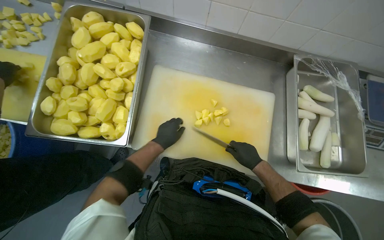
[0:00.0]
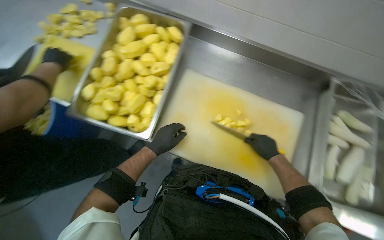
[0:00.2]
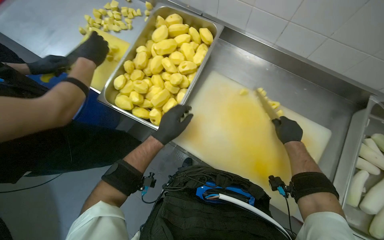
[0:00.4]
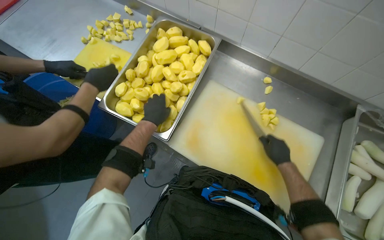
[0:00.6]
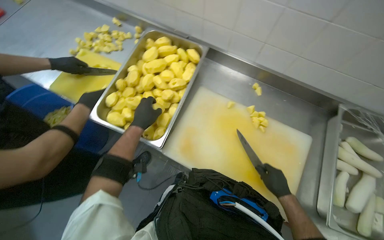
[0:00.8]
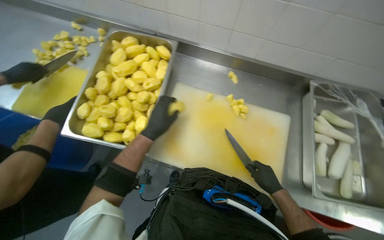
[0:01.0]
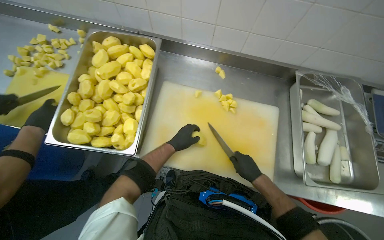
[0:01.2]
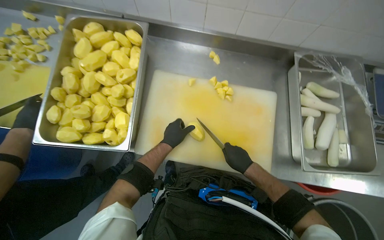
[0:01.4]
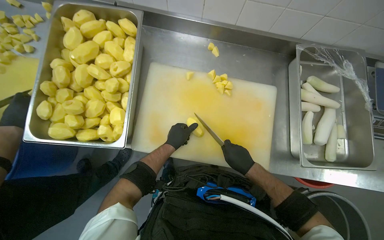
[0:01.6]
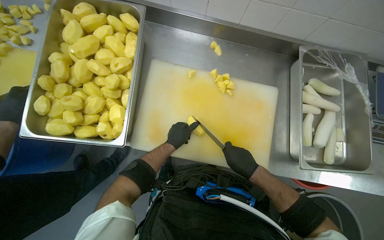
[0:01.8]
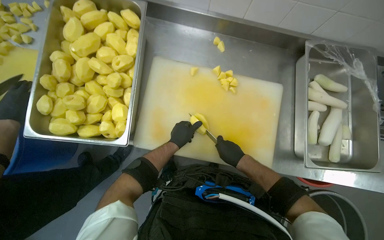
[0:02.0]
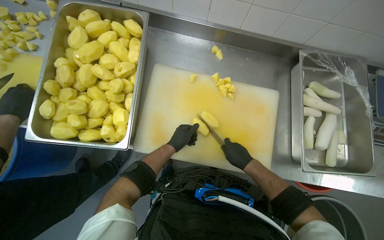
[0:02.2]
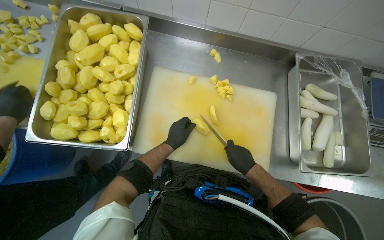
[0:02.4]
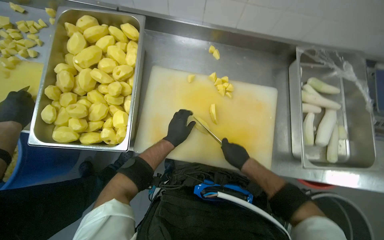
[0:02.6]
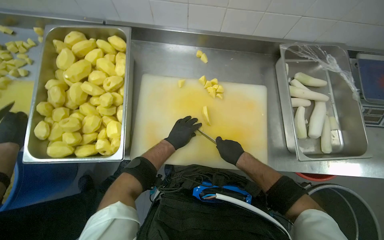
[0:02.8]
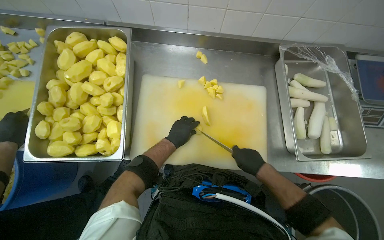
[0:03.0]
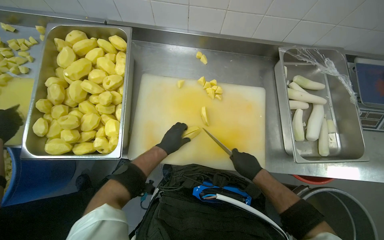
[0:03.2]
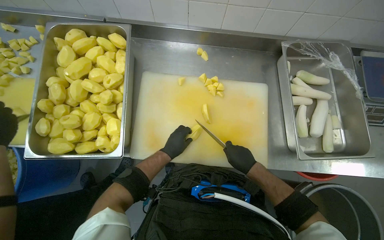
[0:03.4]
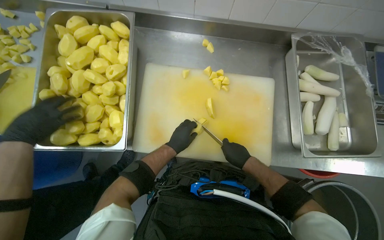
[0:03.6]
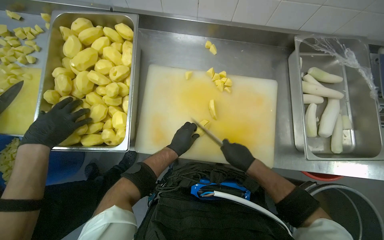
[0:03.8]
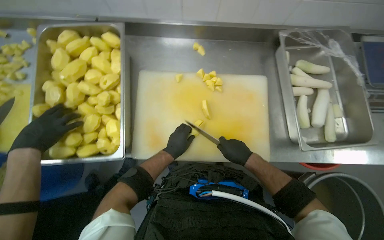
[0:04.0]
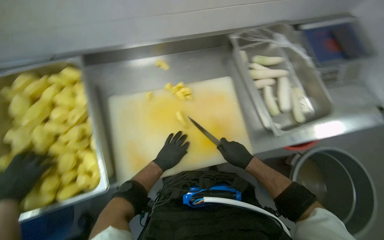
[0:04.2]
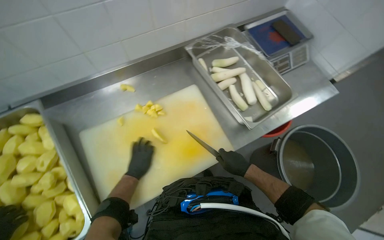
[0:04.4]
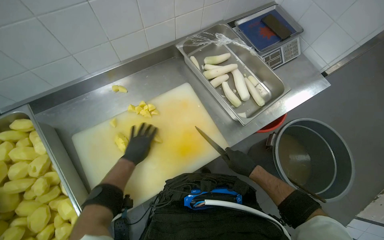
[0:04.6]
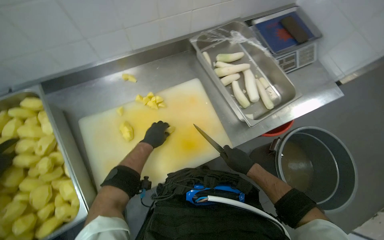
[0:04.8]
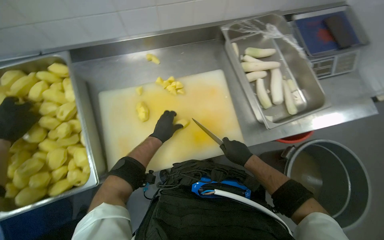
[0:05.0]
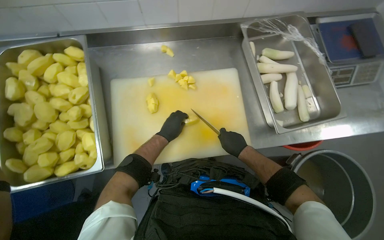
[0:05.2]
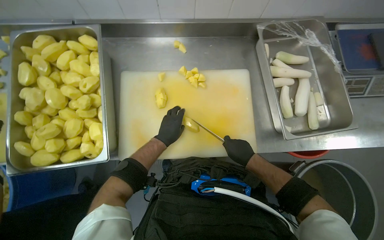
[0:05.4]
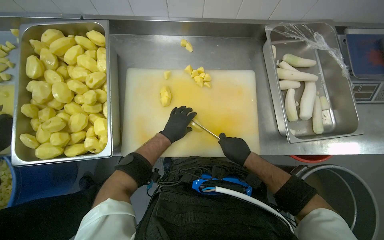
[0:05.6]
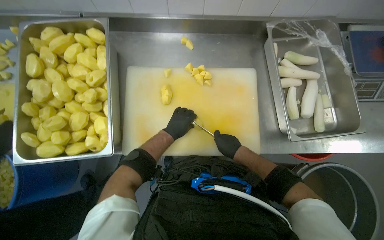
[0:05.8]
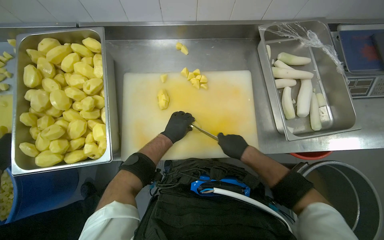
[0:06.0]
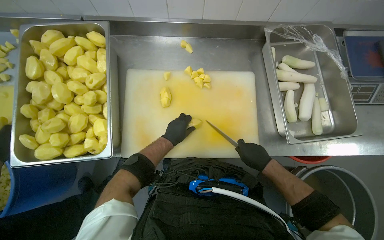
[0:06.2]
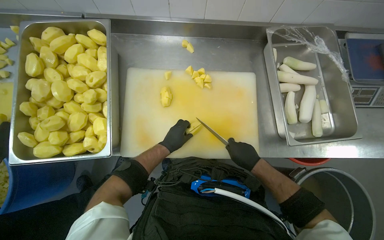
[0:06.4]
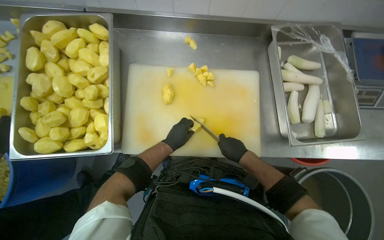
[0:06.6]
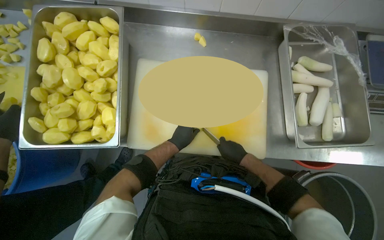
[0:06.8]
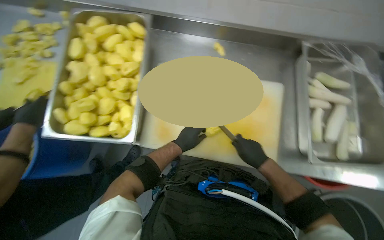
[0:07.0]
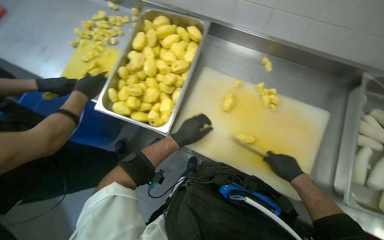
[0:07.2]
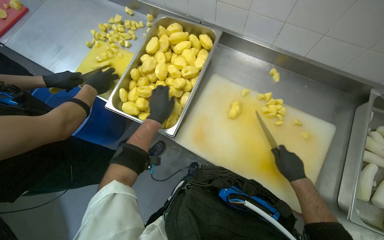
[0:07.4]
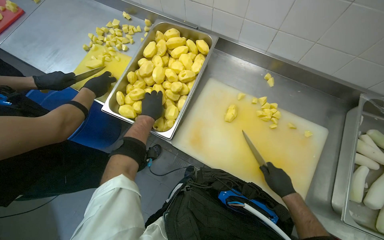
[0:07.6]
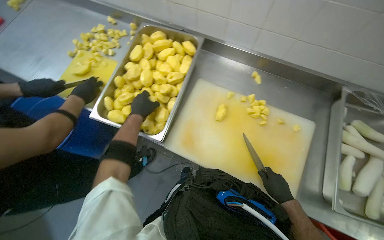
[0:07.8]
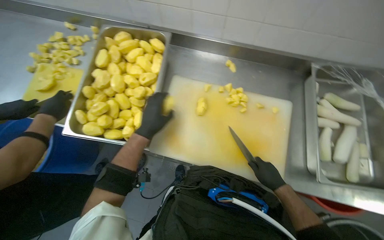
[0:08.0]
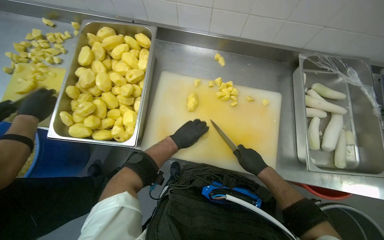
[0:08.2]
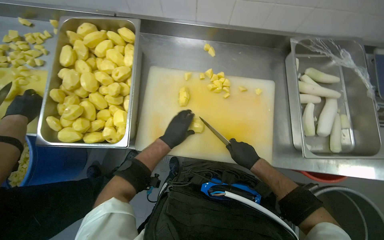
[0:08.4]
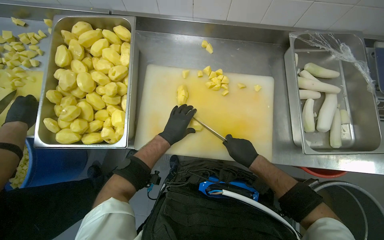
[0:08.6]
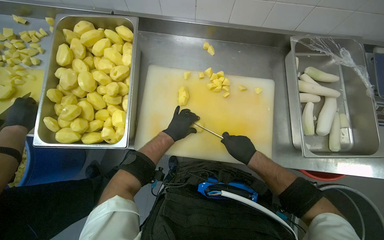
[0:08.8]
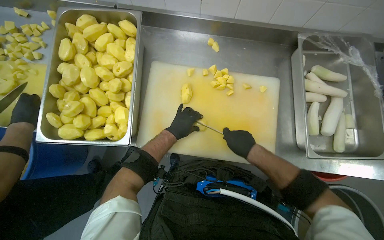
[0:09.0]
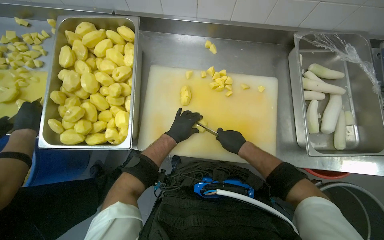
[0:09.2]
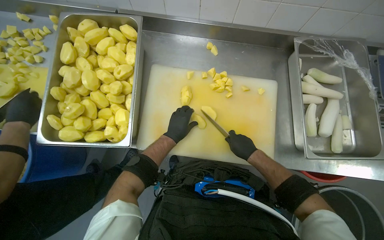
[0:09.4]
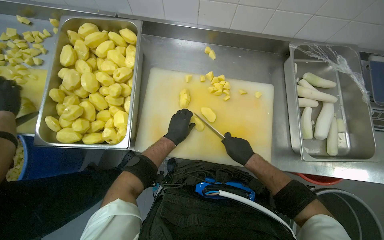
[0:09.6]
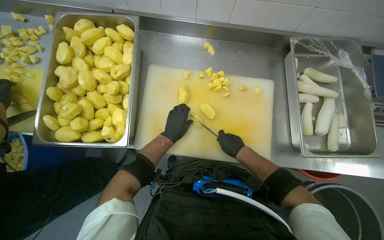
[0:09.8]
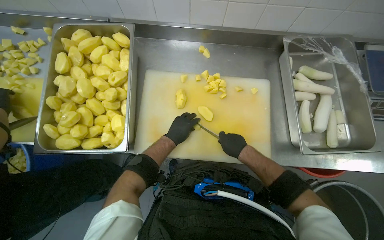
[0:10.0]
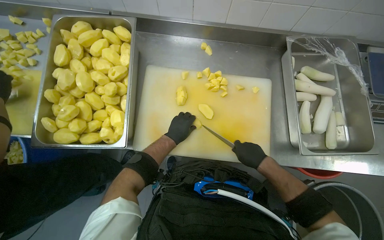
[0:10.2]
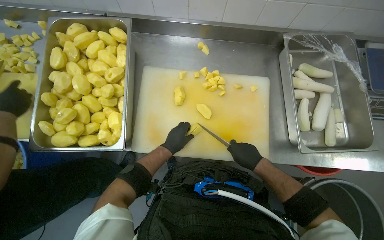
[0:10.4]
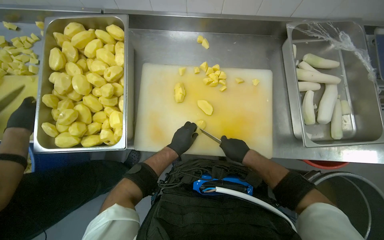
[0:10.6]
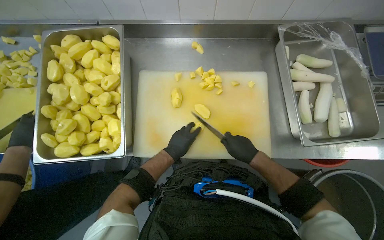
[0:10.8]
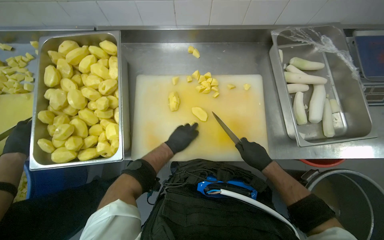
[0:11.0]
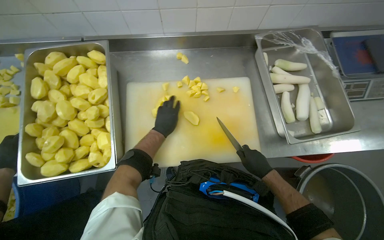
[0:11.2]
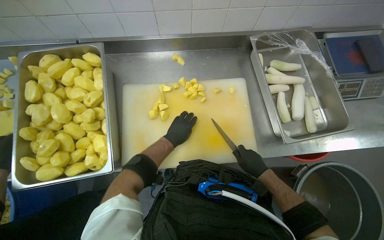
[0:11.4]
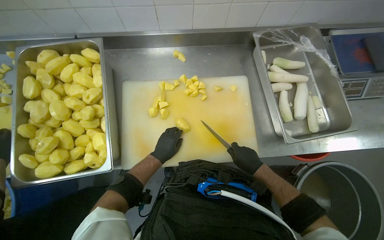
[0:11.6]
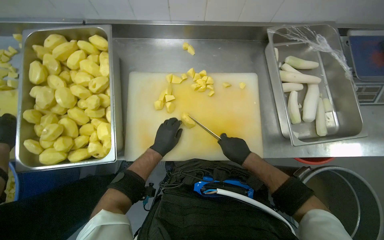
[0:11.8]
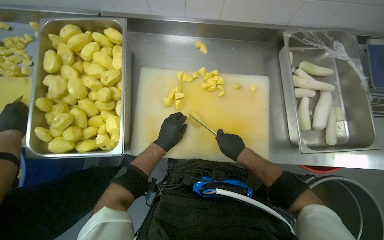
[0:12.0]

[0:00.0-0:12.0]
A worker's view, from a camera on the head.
Job: preparing food.
The whole recording: Cutting potatoes into pieces. The worker cuts peeled potatoes into smaller pieces on a cutting board.
0:00.0 to 0:01.6: The left hand travels nearer to the camera and back again, about 10 cm each way.
0:01.6 to 0:03.0: The hands stay close to where they were, moving slightly.
0:03.0 to 0:04.4: The scene turns about 30 degrees counterclockwise in the picture.
0:04.4 to 0:06.0: The left hand goes some 10 cm nearer to the camera, while the right hand moves up the picture, roughly 10 cm.
0:06.0 to 0:07.6: The head rotates roughly 30 degrees to the left.
0:07.6 to 0:09.0: The left hand goes roughly 25 cm to the right.
0:09.0 to 0:10.4: The hands stay close to where they were, moving slightly.

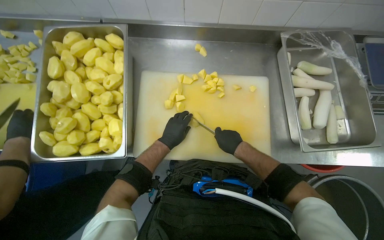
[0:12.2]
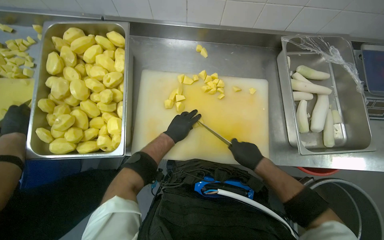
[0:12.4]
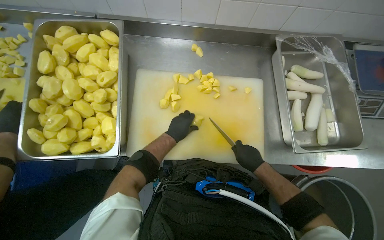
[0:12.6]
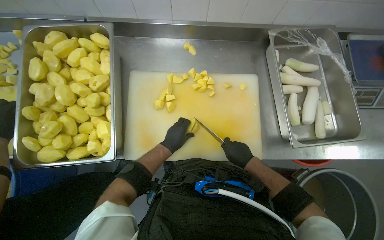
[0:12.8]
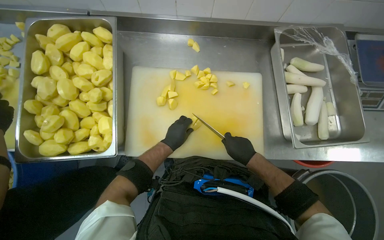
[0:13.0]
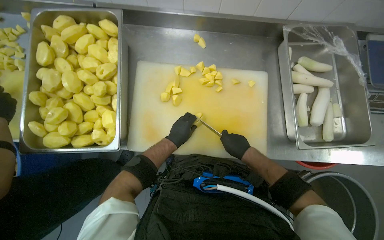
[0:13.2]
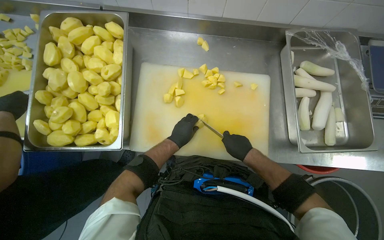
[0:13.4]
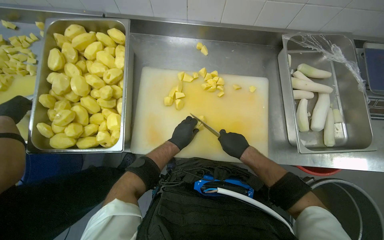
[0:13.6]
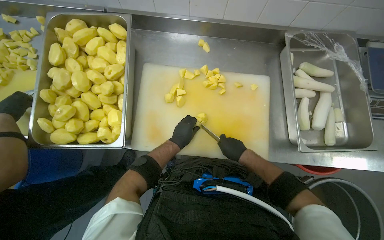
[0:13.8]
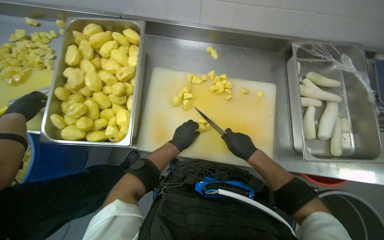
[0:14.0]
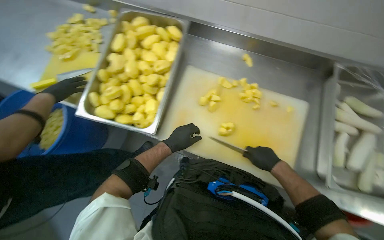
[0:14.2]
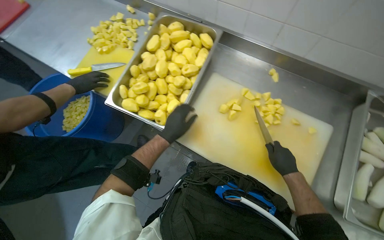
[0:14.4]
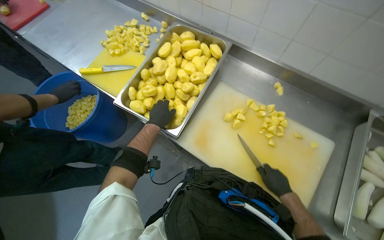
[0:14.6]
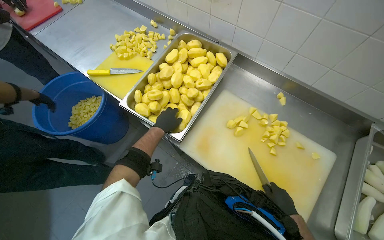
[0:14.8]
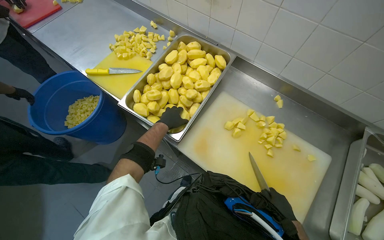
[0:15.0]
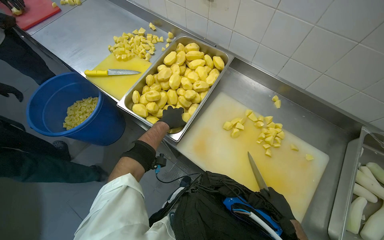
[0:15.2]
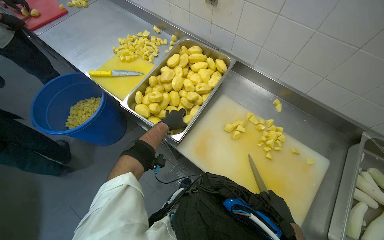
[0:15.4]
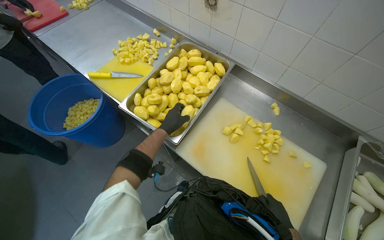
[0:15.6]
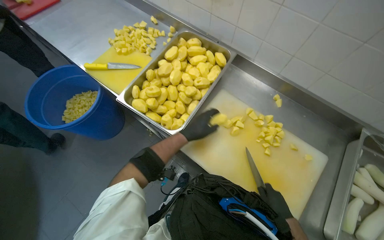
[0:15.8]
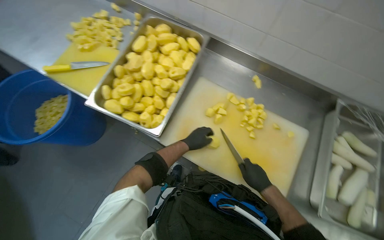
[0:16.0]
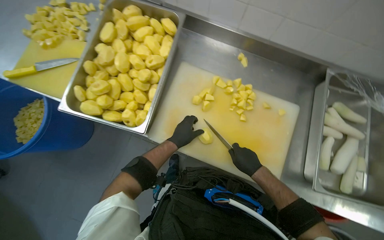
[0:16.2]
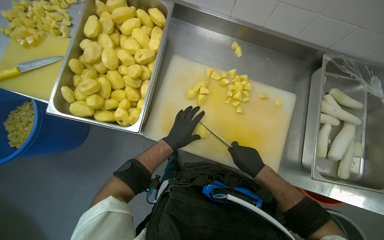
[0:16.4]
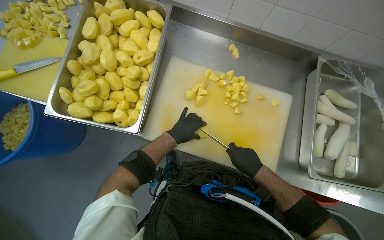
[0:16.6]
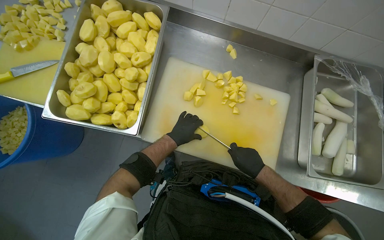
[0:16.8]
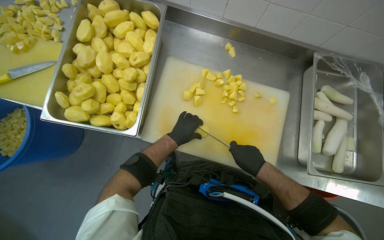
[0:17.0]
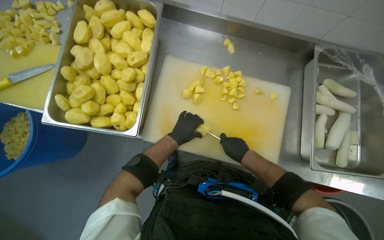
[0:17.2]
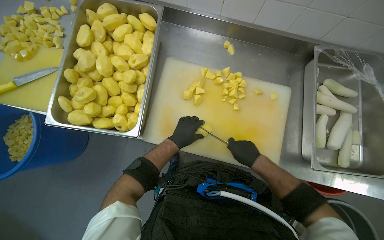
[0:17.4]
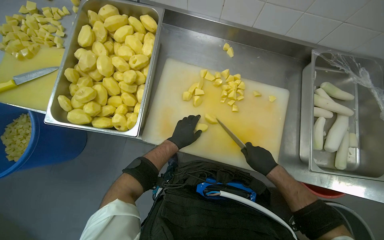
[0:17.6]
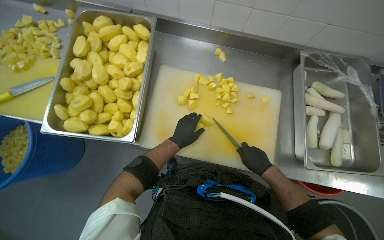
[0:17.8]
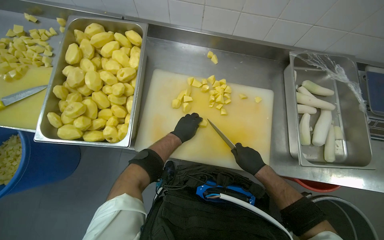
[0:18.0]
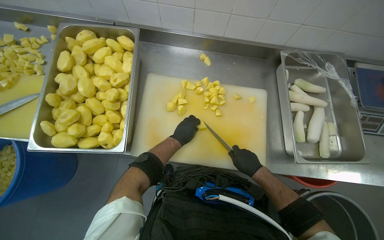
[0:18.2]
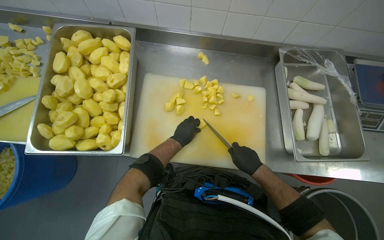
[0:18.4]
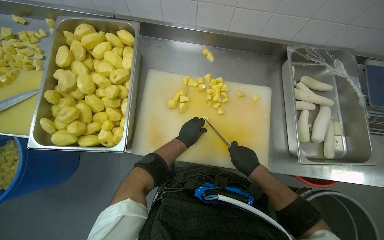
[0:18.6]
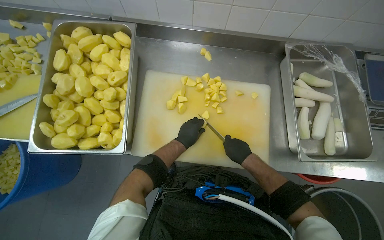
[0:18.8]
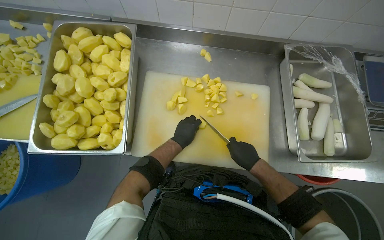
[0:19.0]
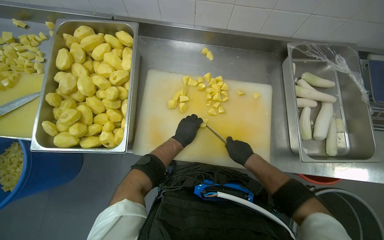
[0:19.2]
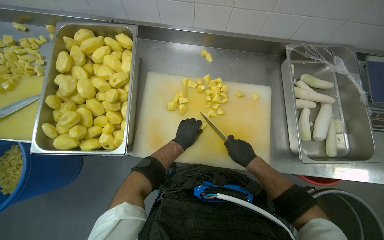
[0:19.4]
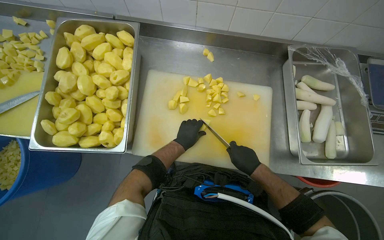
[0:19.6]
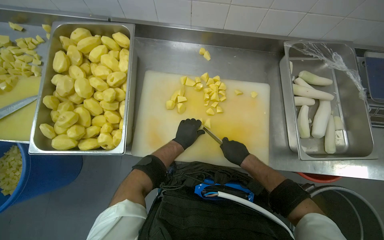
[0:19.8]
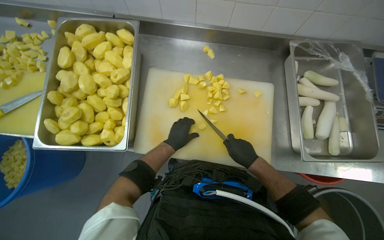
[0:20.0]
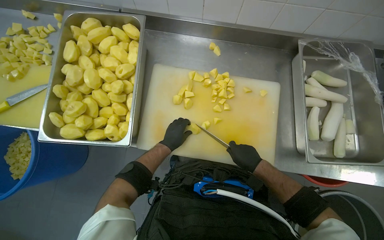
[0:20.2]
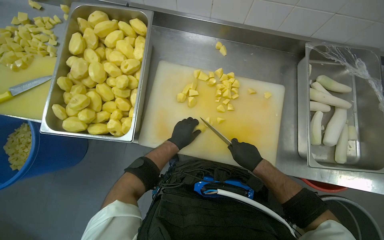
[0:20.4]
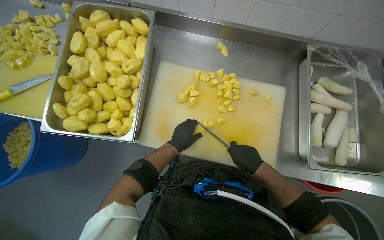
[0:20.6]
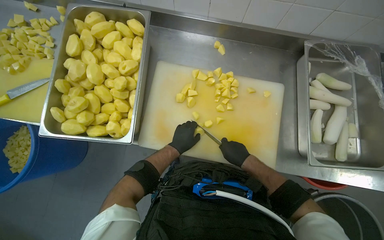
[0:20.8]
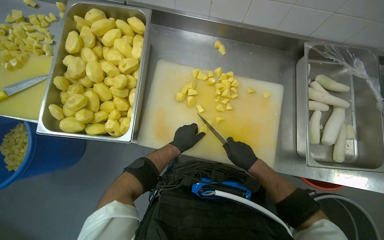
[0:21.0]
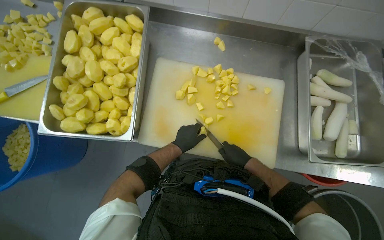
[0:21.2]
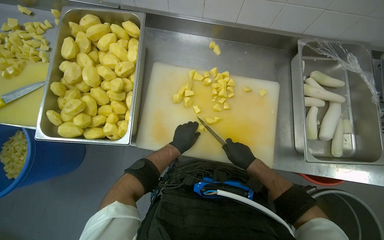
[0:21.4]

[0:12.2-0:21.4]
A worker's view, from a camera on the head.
Job: preparing food.
The whole recording: Cutting potatoes into pieces. The worker cuts peeled potatoes into smaller pieces on a cutting board.
0:13.8 to 0:15.2: Everything in view rotates approximately 30 degrees clockwise.
0:15.2 to 0:16.8: The view tilts roughly 15 degrees downward. The left hand is displaced down the picture by roughly 10 cm.
0:16.8 to 0:21.4: The hands work in one place, with small movements.
